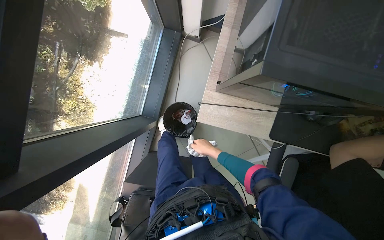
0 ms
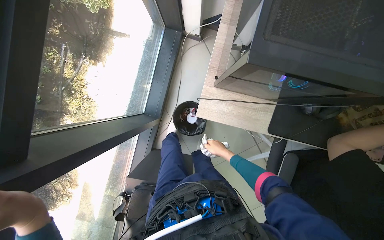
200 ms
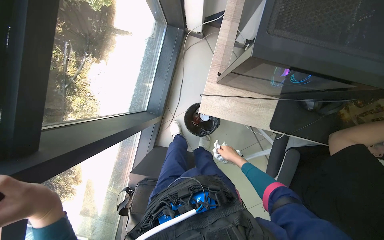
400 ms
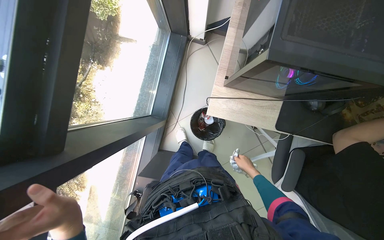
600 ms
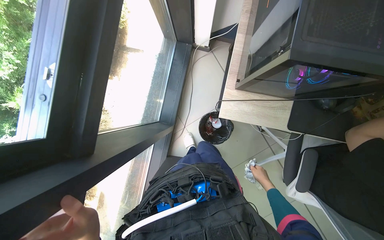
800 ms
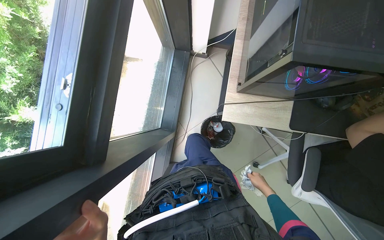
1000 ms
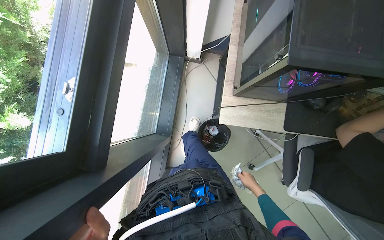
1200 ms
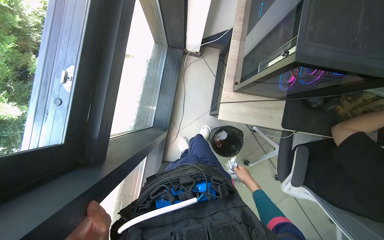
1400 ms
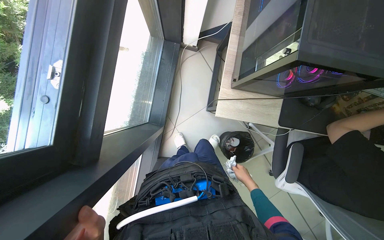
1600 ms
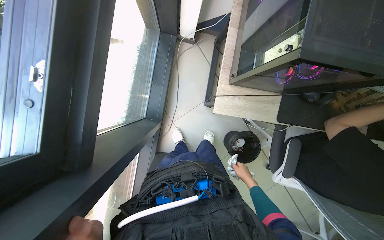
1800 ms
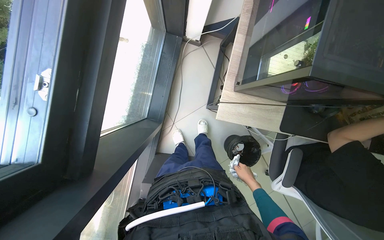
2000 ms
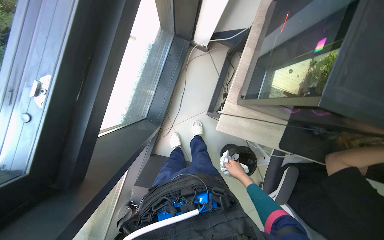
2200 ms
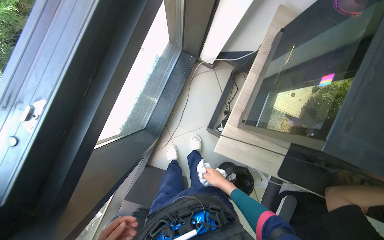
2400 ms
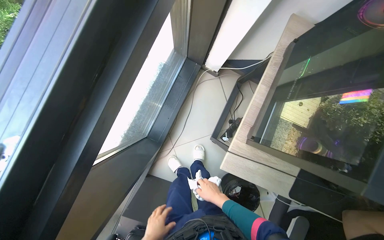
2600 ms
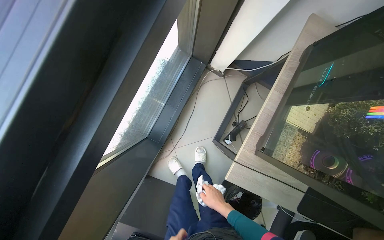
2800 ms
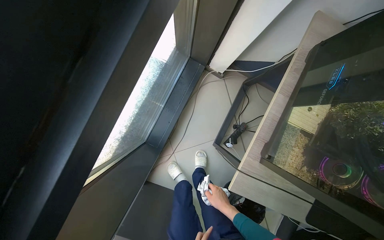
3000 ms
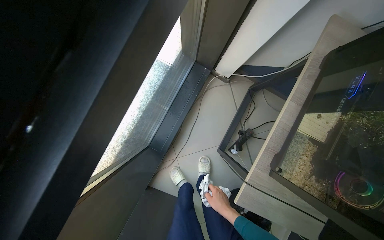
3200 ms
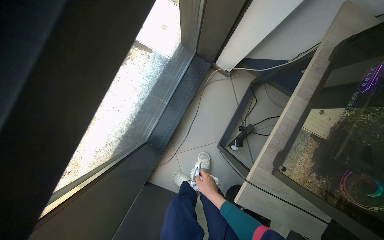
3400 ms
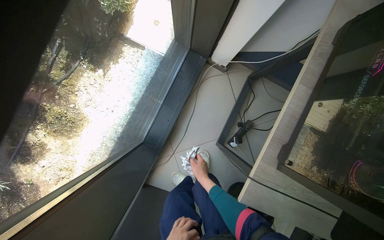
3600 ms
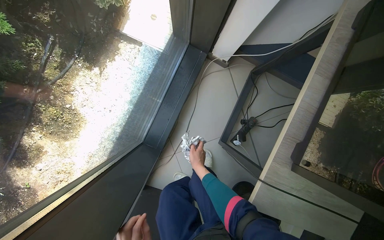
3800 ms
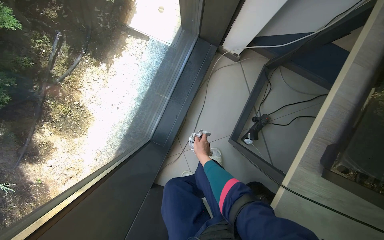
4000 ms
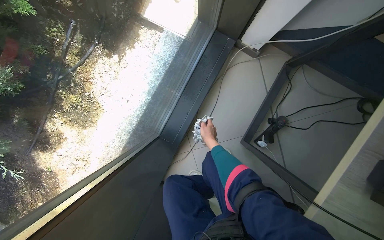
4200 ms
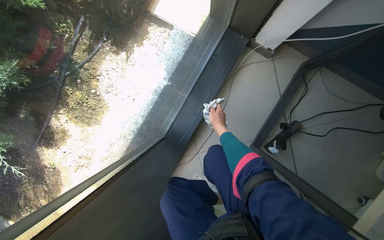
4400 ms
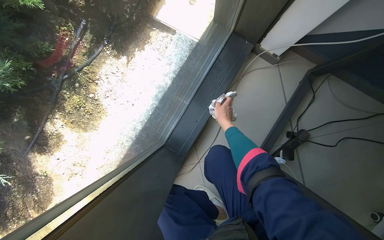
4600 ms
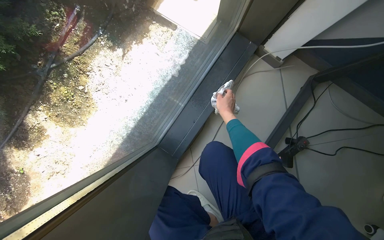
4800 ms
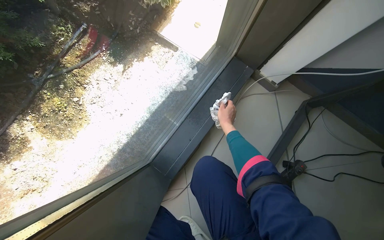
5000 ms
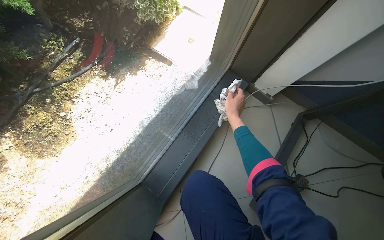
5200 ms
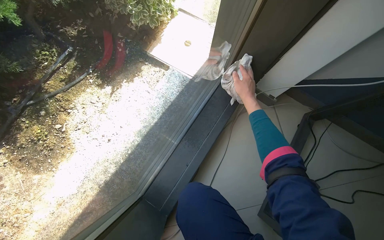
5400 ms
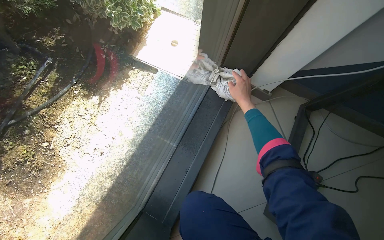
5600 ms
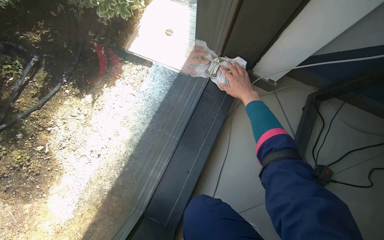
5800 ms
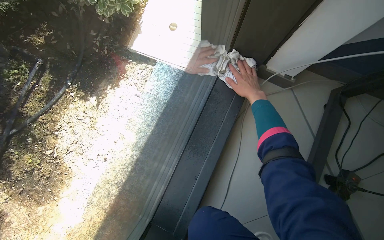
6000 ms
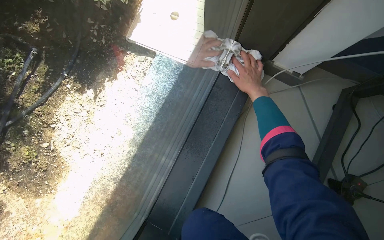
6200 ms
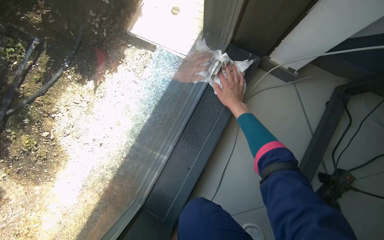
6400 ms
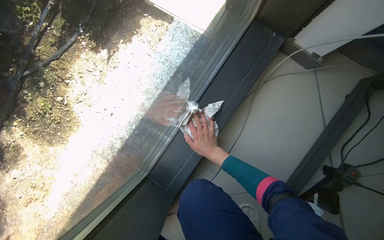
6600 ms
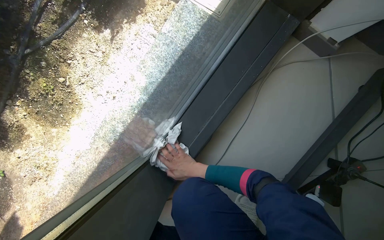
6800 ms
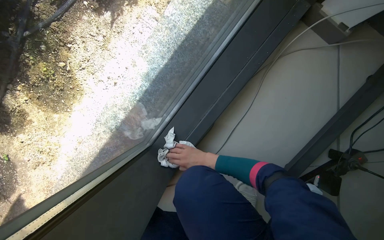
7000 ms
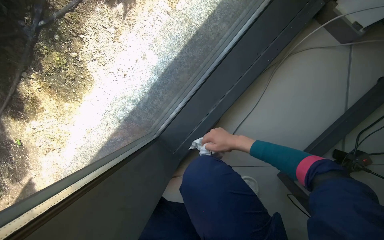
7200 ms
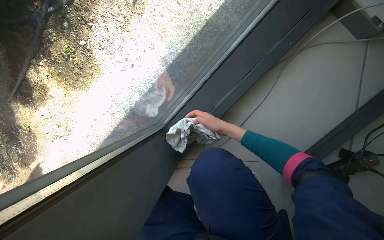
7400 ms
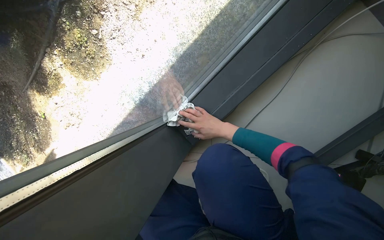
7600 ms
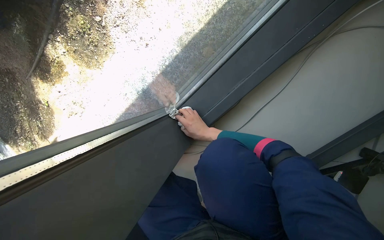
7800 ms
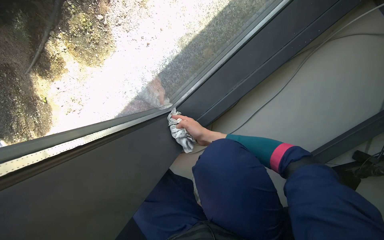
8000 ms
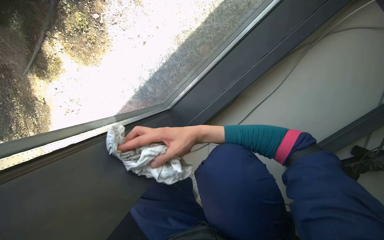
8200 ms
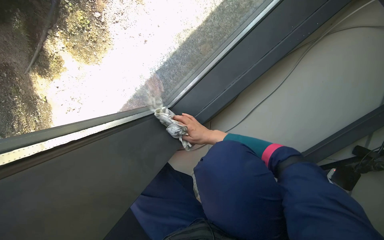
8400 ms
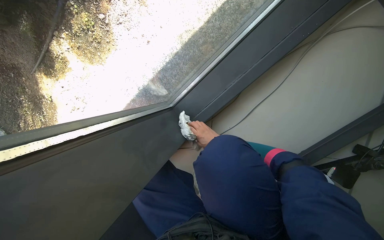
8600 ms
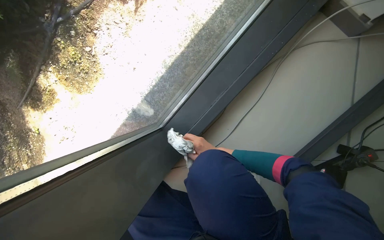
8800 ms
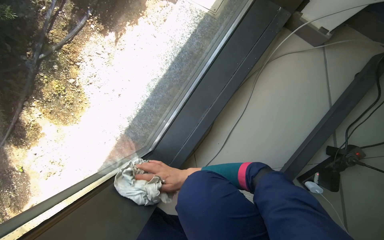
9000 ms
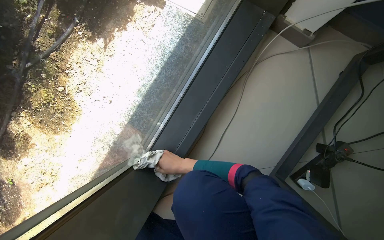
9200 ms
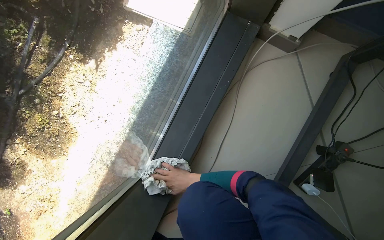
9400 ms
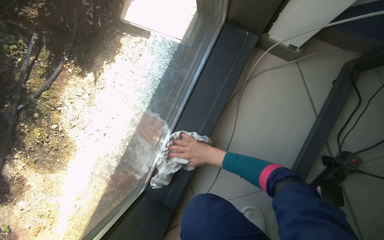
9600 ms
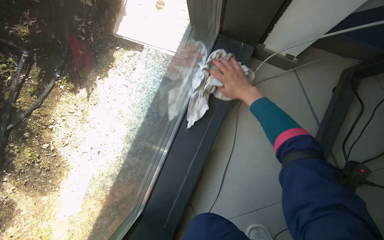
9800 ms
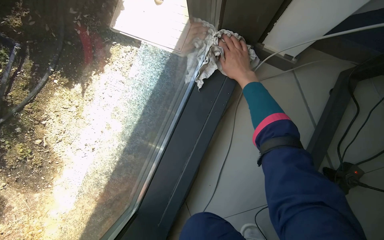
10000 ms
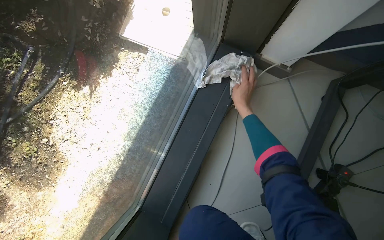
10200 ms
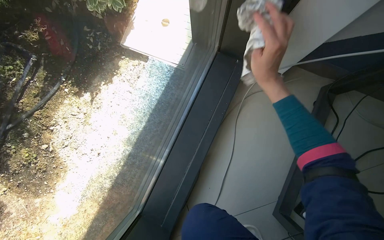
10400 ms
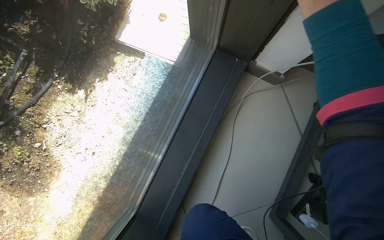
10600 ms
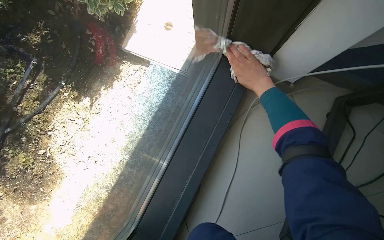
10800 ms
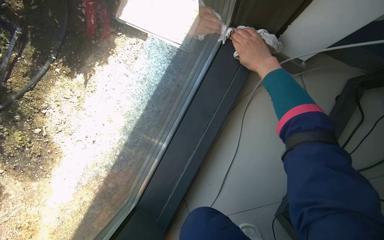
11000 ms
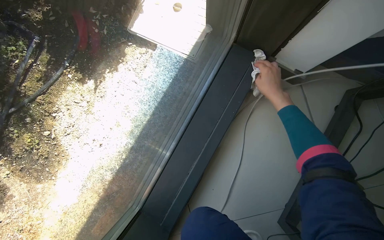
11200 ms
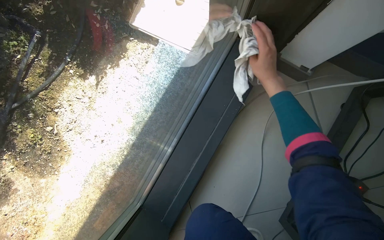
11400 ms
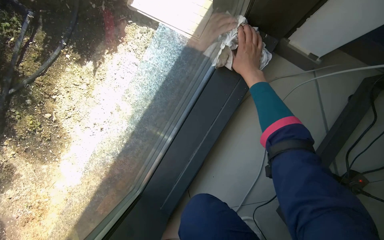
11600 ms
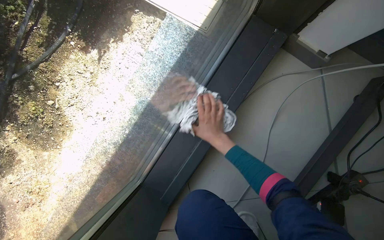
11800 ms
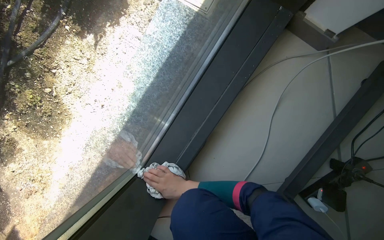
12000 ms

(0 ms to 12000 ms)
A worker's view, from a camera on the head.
Job: cleaning windows.
The whole recording: Cleaning window area. The worker picks up a spray bottle, adjusts the window blinds, sprays the window frames, and wipes them with a cloth.
0 ms - 1600 ms: The right hand moves down the picture, about 15 cm.
3000 ms - 4400 ms: The right hand goes roughly 30 cm up the picture.
4400 ms - 6000 ms: The right hand shifts some 30 cm up the picture and to the right.
6000 ms - 7600 ms: The camera pitches downward, by some 20 degrees. The right hand travels down the picture and to the left by approximately 40 cm.
7600 ms - 9000 ms: The right hand goes nearer and farther, about 25 cm each way, reversing 2 times.
9000 ms - 10400 ms: The right hand travels up the picture and to the right by approximately 50 cm.
10400 ms - 12000 ms: The camera pitches downward, by some 15 degrees. The right hand moves down the picture, to the left and farther from the camera, approximately 50 cm.

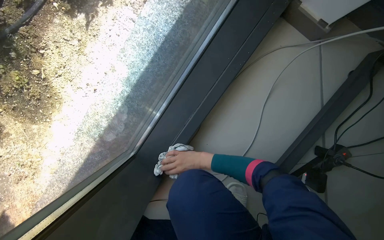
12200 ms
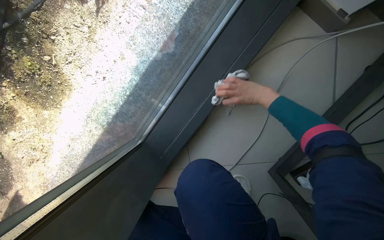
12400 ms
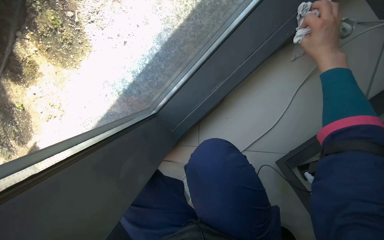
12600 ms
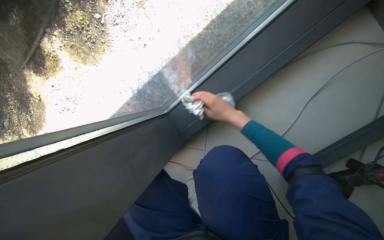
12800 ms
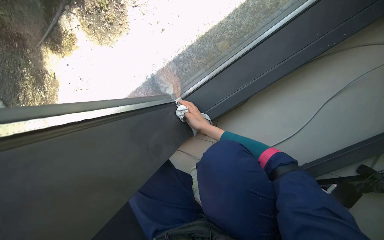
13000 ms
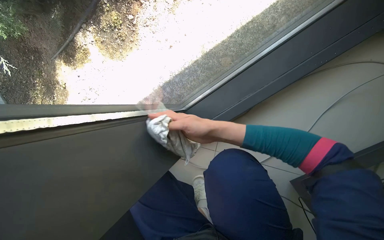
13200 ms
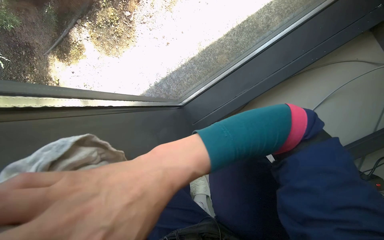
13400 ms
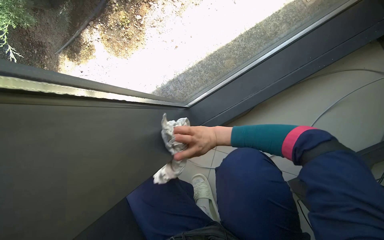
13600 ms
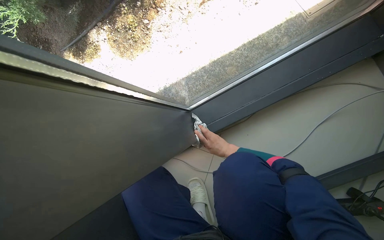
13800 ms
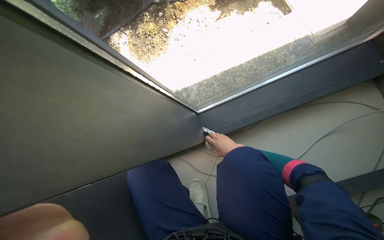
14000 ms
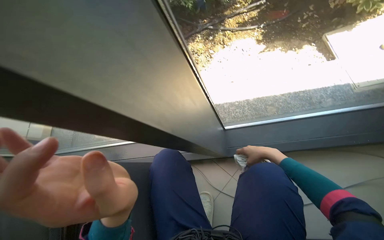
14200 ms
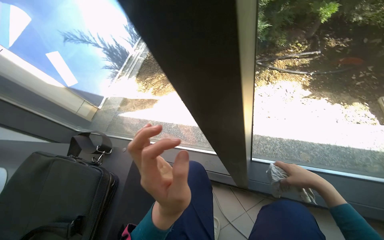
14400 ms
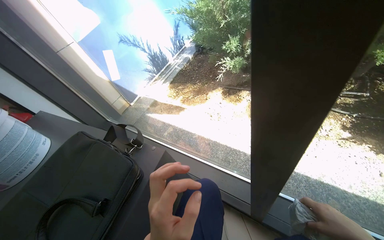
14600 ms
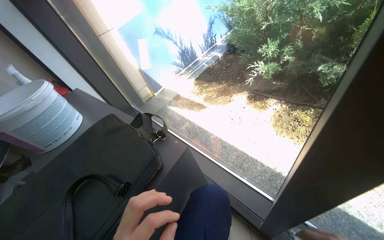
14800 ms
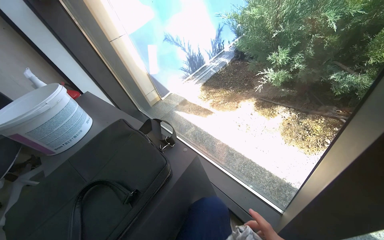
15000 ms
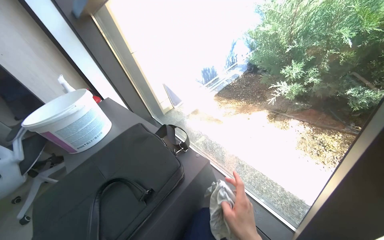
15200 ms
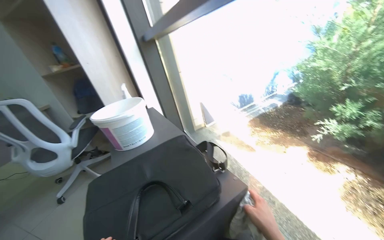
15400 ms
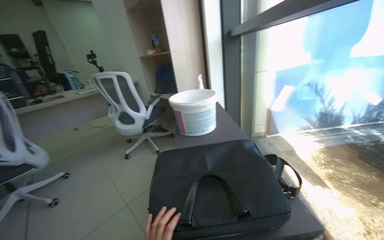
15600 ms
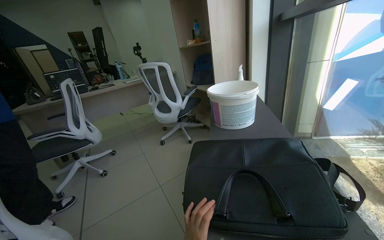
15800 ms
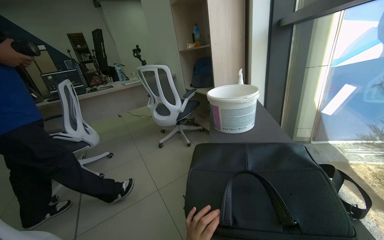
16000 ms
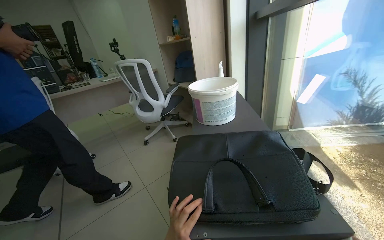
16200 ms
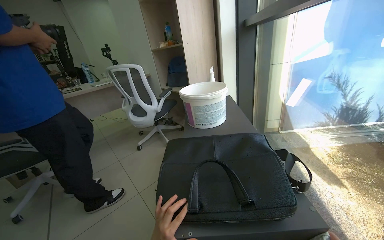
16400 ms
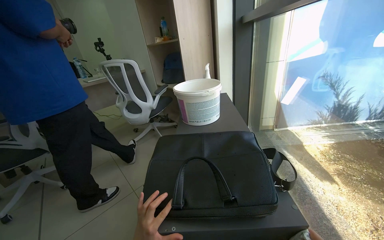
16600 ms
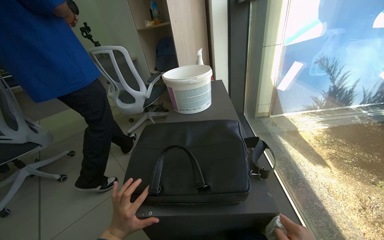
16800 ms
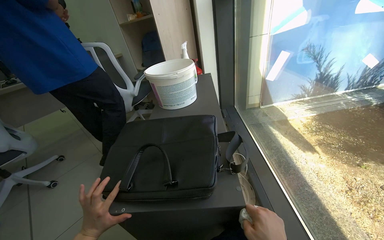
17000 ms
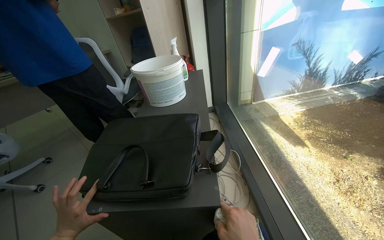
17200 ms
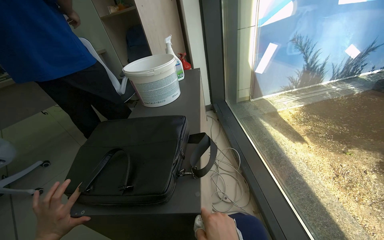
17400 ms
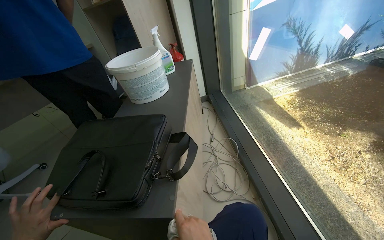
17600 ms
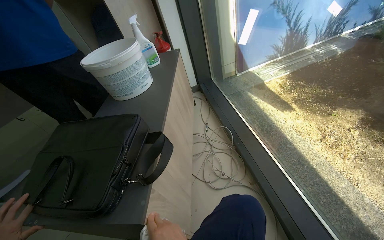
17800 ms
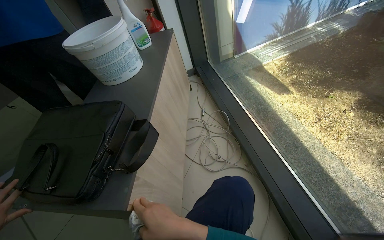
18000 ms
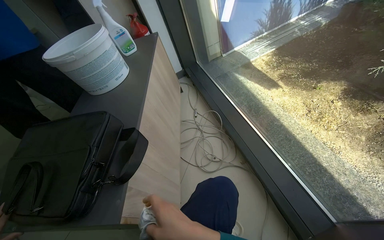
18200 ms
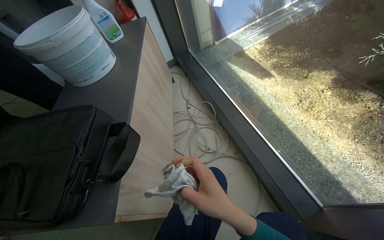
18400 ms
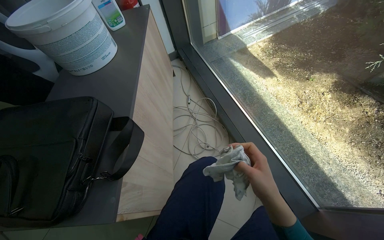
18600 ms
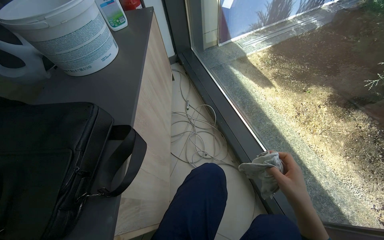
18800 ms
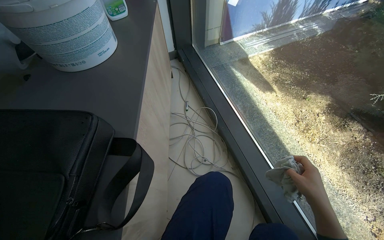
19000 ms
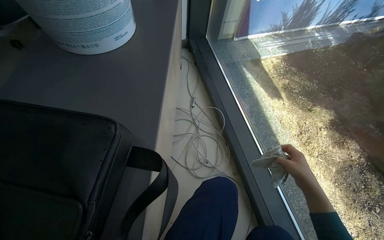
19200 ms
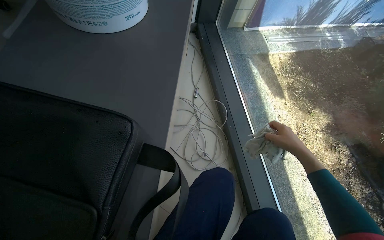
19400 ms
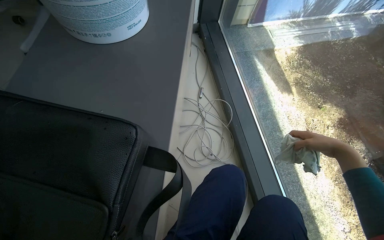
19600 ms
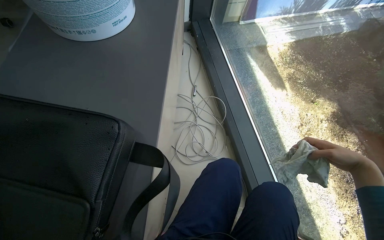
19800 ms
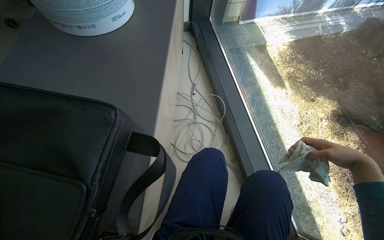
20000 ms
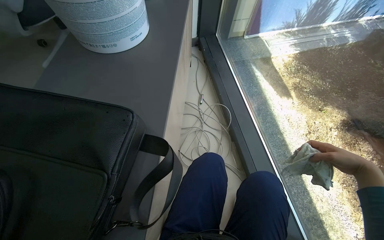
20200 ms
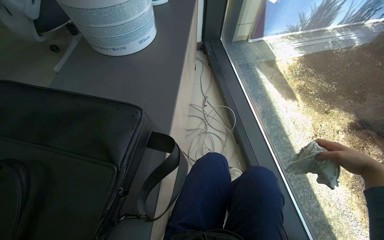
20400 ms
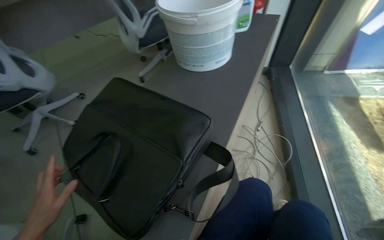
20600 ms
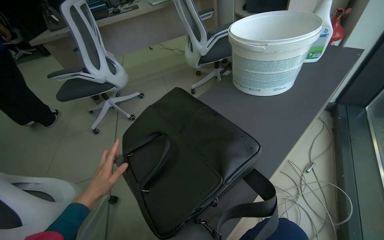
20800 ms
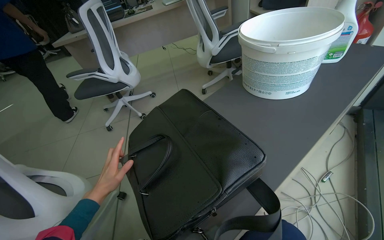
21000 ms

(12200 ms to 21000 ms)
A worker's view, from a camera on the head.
Job: cleaning windows.
The whole recording: Cleaning window area. The worker picks up a spray bottle, adjusts the window blinds, sprays the window frames, and wipes them with a cloth.
12200 ms - 13600 ms: The scene turns roughly 25 degrees clockwise in the picture.
13600 ms - 15200 ms: The wearer looks roughly 75 degrees further to the left. The camera pitches upward, by some 30 degrees.
15200 ms - 16600 ms: The head rotates roughly 45 degrees to the left.
16600 ms - 18000 ms: The head rotates roughly 20 degrees to the right. The wearer looks roughly 20 degrees further downward.
18000 ms - 19600 ms: The view tilts approximately 15 degrees downward. The right hand goes approximately 50 cm up the picture, to the right and farther from the camera.
19600 ms - 21000 ms: The head turns to the left by some 50 degrees. The camera pitches upward, by approximately 20 degrees.
